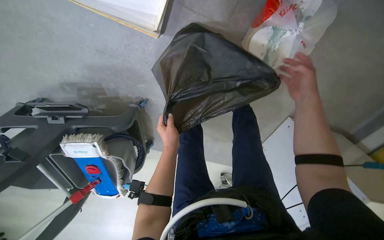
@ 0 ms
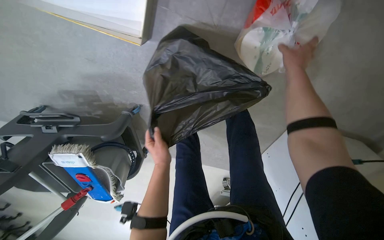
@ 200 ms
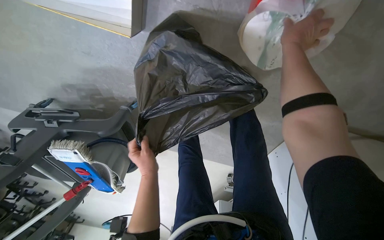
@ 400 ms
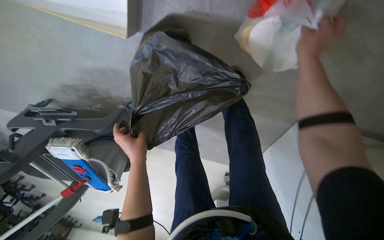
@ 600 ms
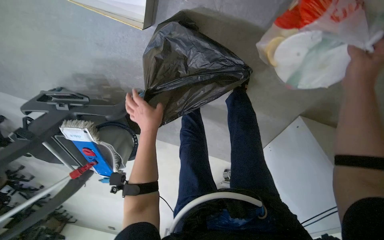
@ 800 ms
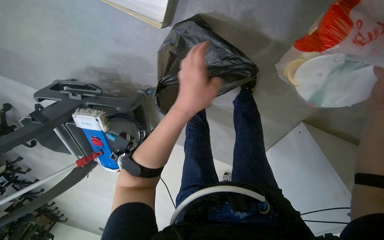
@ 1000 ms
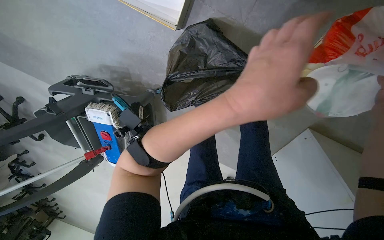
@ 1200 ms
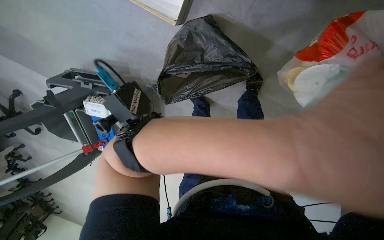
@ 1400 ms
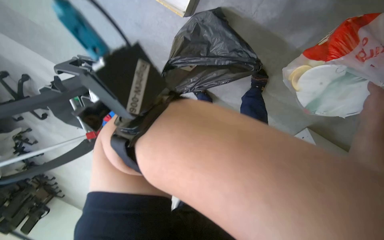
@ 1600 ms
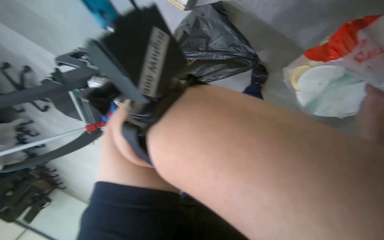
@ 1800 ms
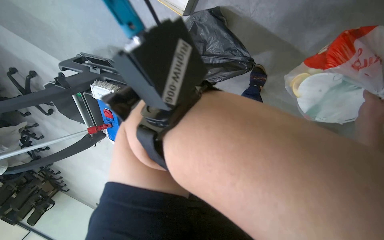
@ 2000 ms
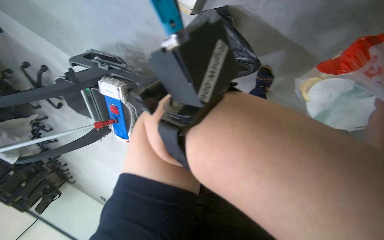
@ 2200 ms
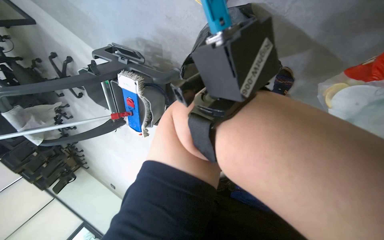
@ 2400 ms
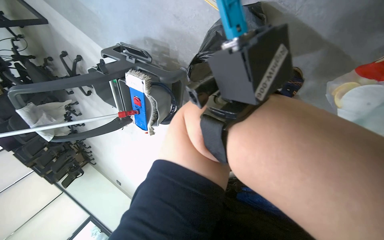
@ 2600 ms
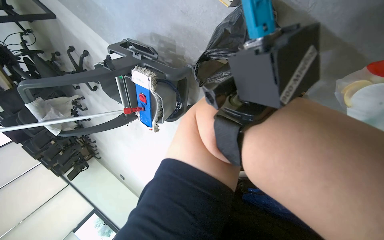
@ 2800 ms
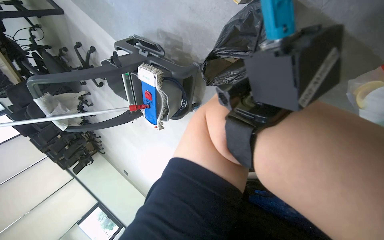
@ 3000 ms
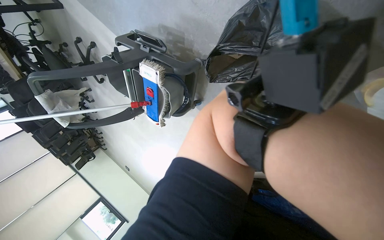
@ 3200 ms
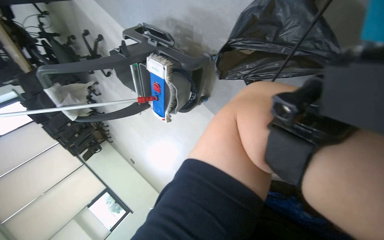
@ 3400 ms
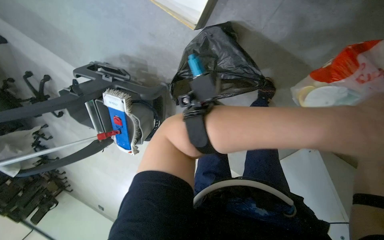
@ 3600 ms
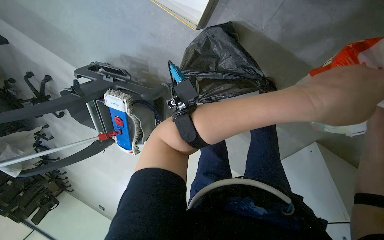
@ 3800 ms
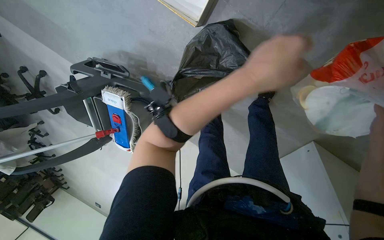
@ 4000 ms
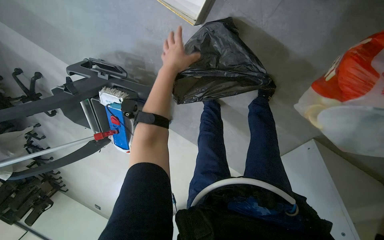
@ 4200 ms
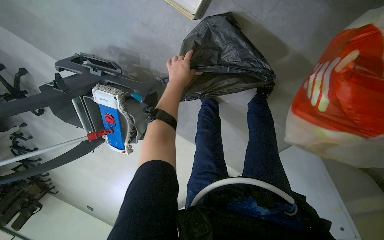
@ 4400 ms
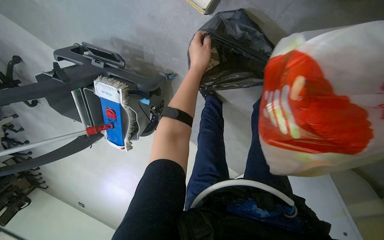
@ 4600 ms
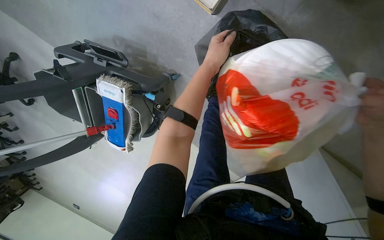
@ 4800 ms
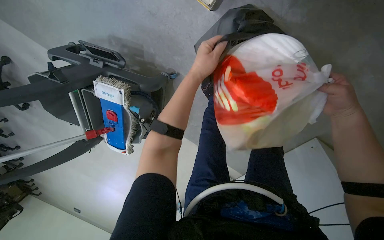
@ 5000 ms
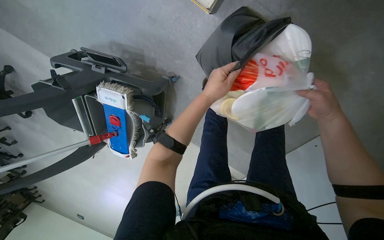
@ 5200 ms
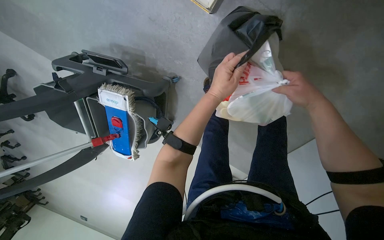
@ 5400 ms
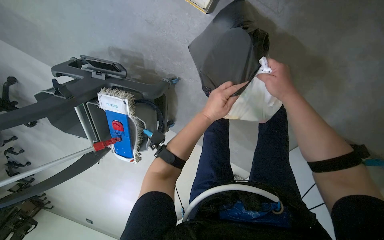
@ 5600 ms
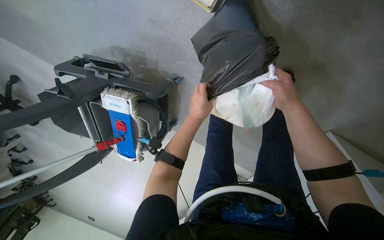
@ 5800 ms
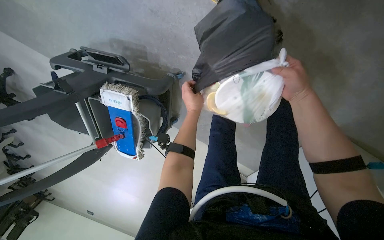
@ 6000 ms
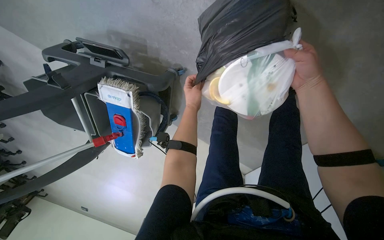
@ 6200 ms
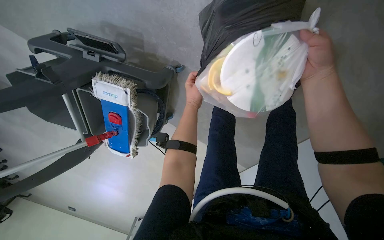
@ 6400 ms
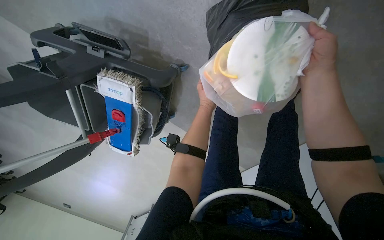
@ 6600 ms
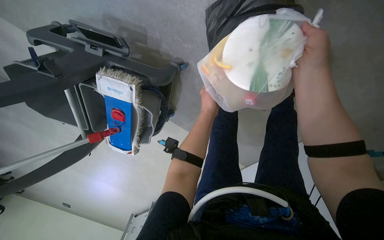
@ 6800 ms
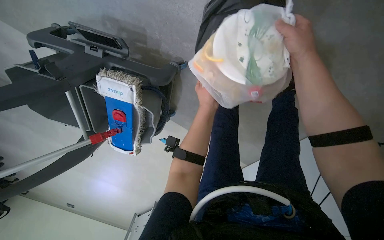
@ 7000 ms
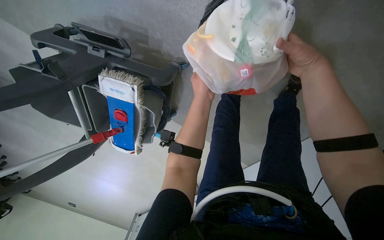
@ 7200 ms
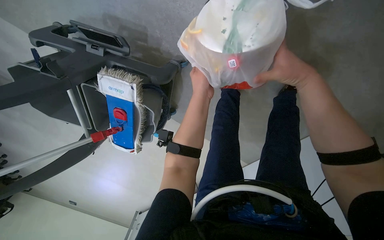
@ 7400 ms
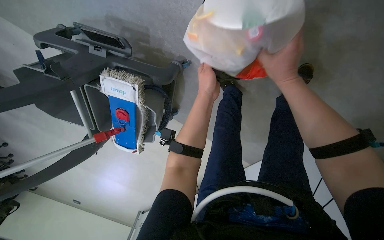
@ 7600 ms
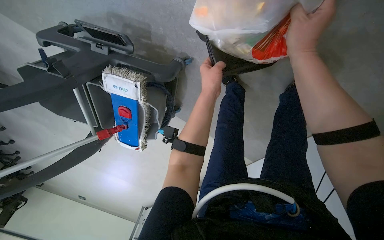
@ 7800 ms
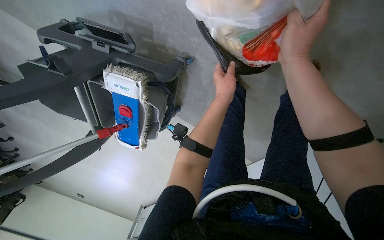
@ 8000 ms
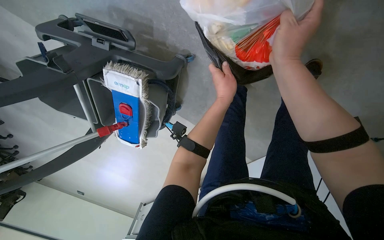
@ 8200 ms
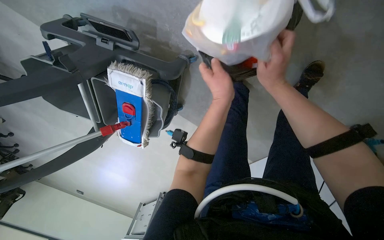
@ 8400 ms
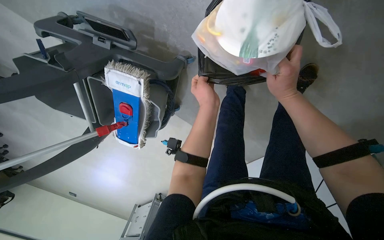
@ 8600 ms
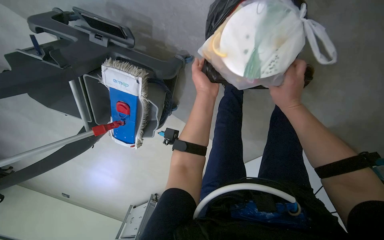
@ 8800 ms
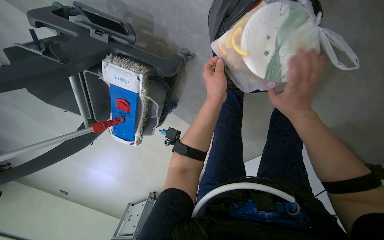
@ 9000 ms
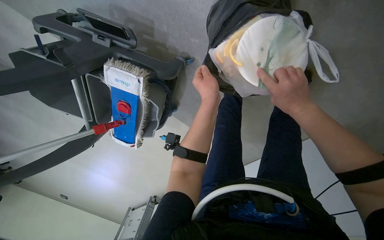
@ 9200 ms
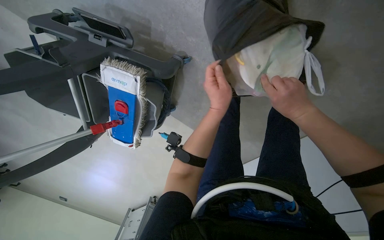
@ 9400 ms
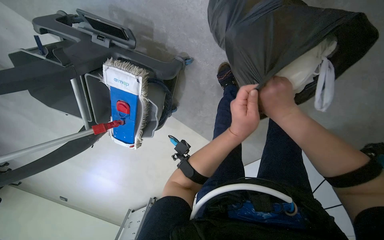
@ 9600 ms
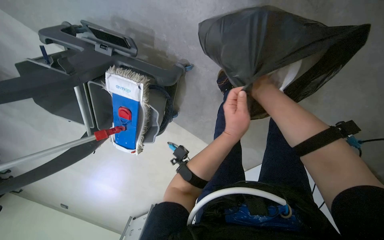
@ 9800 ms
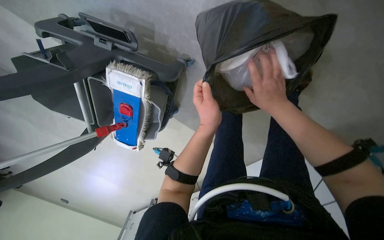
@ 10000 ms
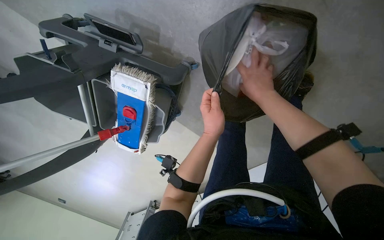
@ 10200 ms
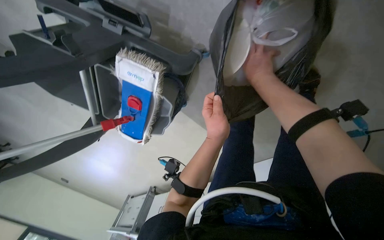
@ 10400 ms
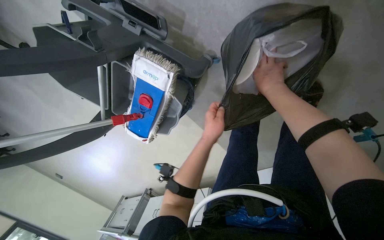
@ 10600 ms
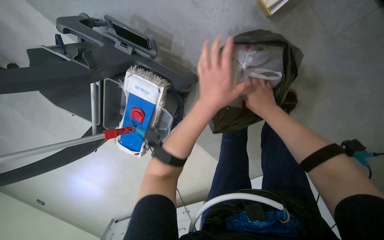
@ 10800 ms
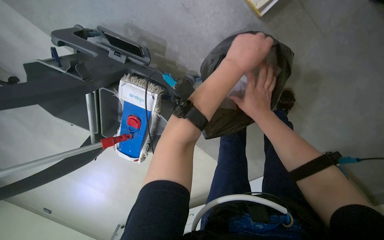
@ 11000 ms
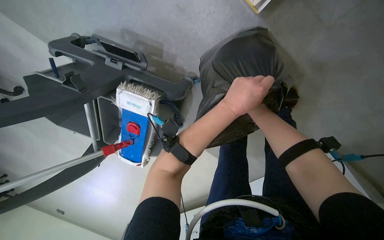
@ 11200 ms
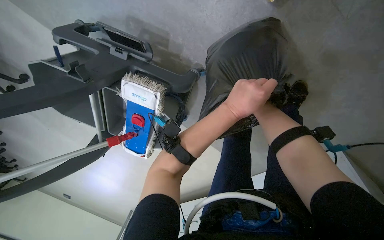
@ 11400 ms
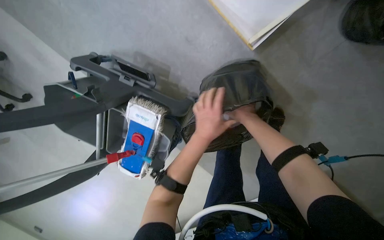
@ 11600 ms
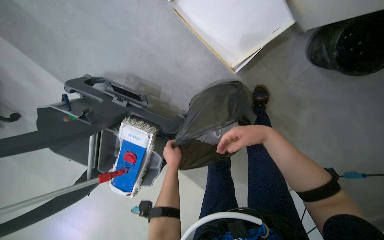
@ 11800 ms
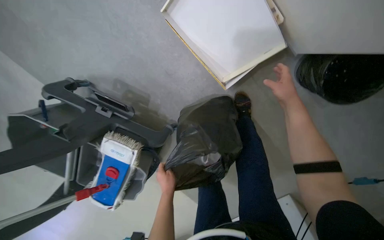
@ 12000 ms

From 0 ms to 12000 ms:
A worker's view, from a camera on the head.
Job: managing trash.
The whole recording: Collecting trash from floor and bins. The worker collects trash from a small bin and items from the floor, placing them into a large trash bag.
From 0 ms to 1600 ms: The wearer's head swings approximately 20 degrees to the left.
From 1600 ms to 3000 ms: The head rotates approximately 20 degrees to the left.
From 3000 ms to 4400 ms: The wearer looks roughly 15 degrees further to the right.
From 4400 ms to 6000 ms: The left hand shifts roughly 20 cm farther from the camera and down the picture.
From 6000 ms to 7600 ms: The right hand goes about 15 cm to the left.
From 7600 ms to 9000 ms: The right hand is displaced down the picture by some 10 cm.
From 9000 ms to 10400 ms: The left hand shifts about 10 cm down the picture. Meanwhile the right hand moves up and down the picture over approximately 10 cm, changing direction 2 times.
From 10400 ms to 12000 ms: The view tilts some 20 degrees upward.

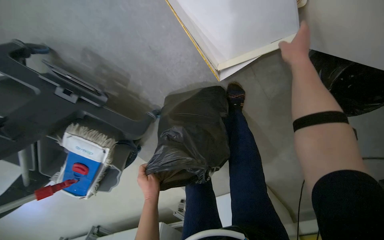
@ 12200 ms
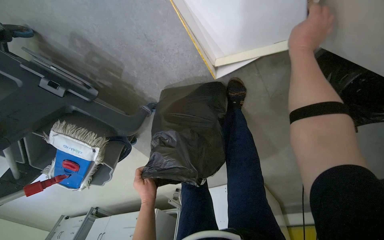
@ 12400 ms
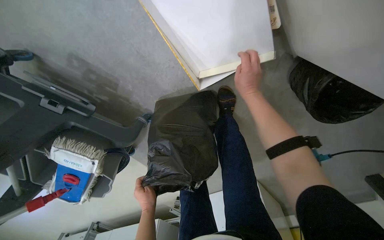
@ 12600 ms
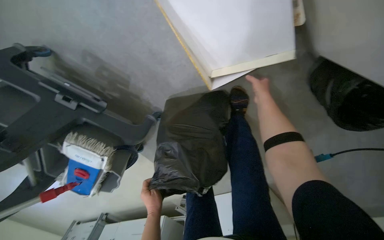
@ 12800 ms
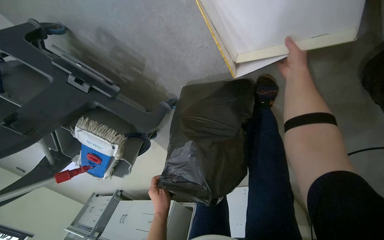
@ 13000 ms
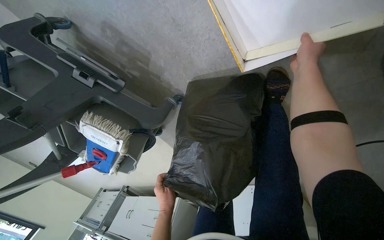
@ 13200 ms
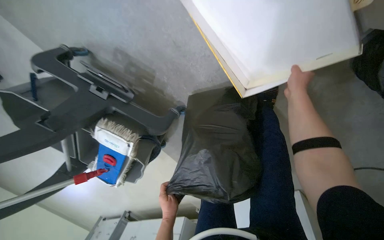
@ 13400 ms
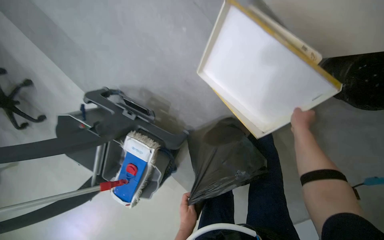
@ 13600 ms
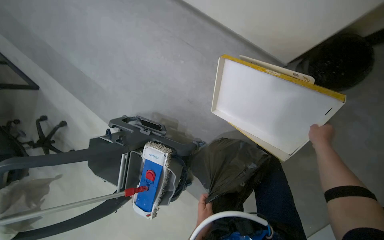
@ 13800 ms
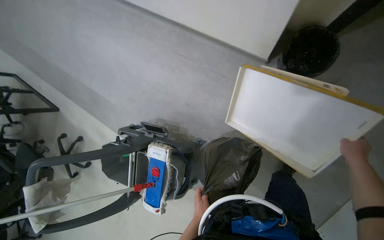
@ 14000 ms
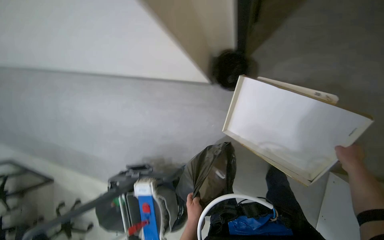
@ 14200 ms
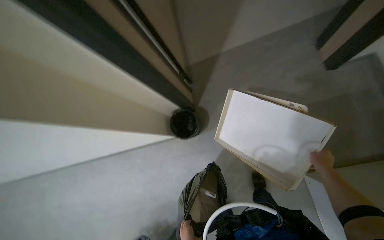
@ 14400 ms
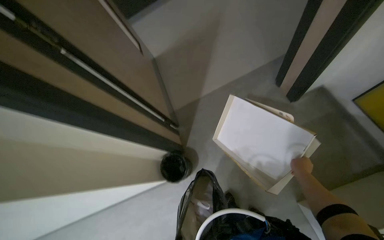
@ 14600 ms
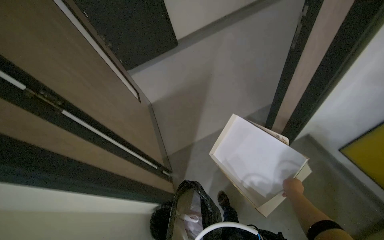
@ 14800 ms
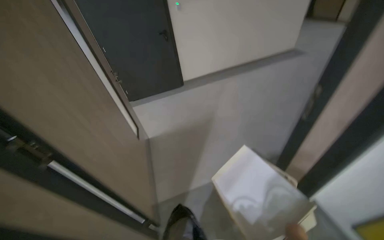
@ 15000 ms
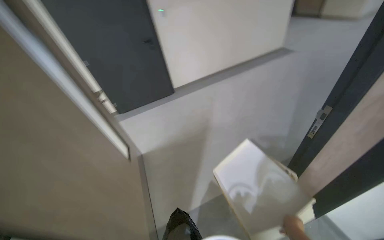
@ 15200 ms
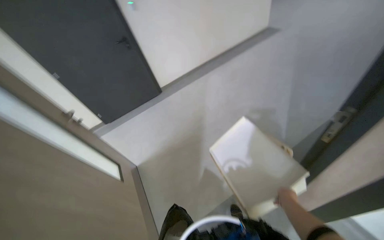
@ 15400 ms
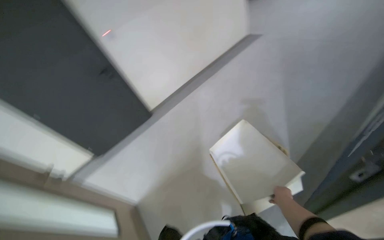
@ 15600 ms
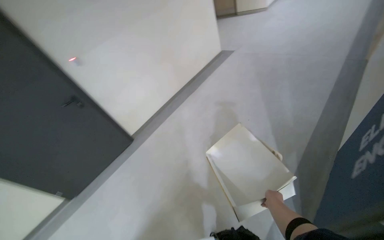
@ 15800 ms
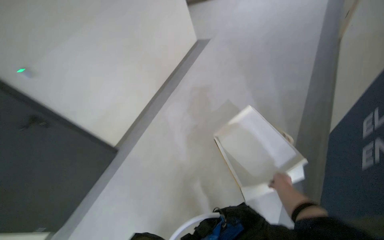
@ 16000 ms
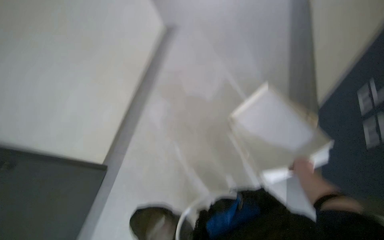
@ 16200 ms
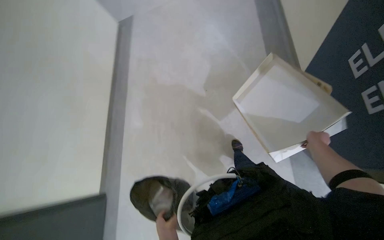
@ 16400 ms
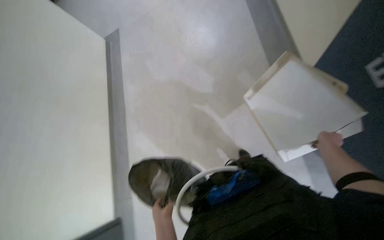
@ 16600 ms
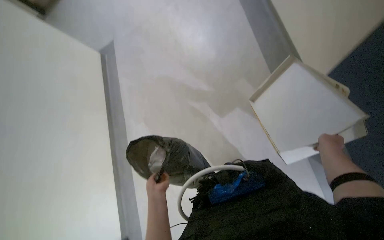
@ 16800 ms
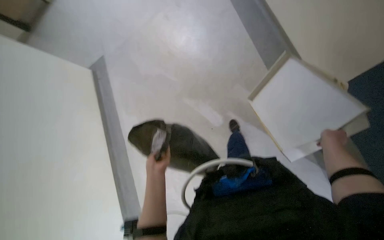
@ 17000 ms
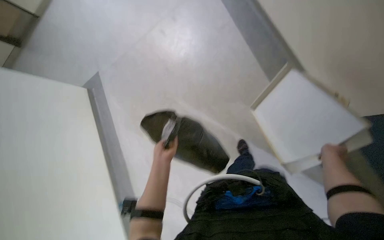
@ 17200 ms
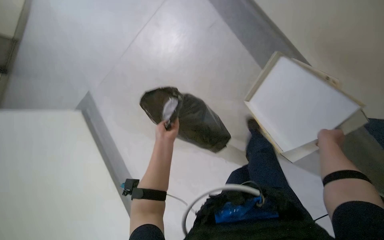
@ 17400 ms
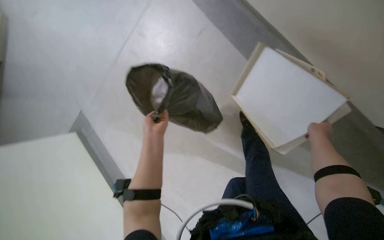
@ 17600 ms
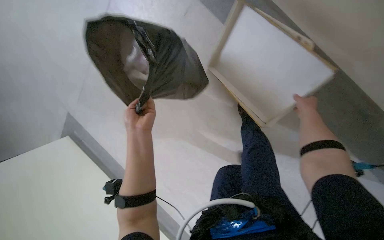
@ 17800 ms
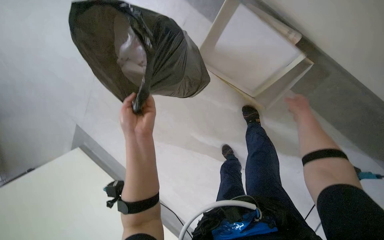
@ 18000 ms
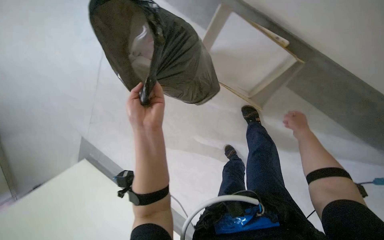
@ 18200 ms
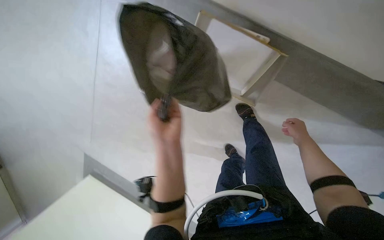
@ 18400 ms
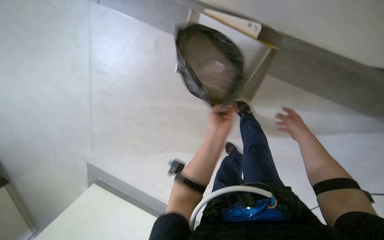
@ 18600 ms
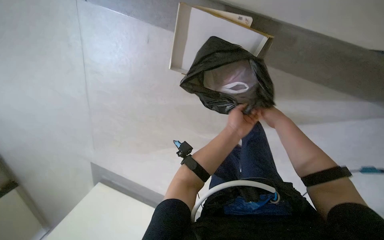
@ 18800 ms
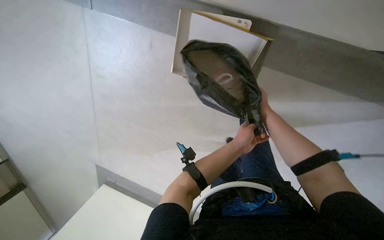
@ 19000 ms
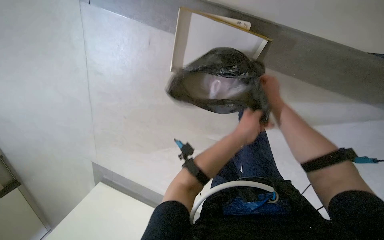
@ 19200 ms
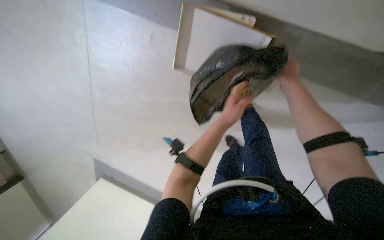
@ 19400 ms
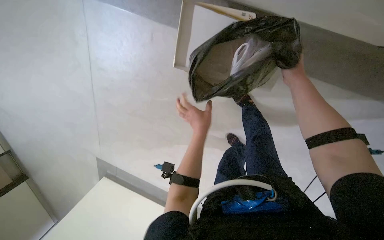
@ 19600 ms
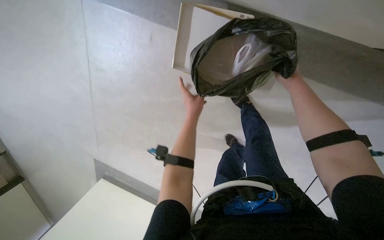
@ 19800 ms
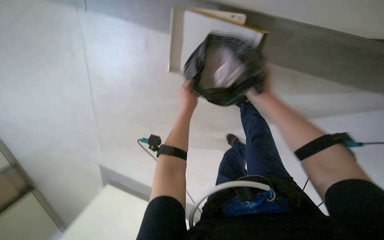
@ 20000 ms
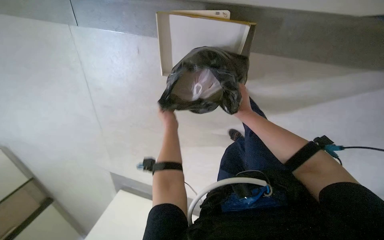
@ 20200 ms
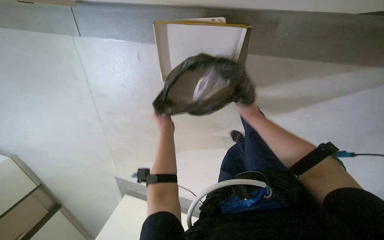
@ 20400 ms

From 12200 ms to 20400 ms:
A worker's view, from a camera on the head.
Job: managing trash.
The whole recording: Collecting trash from floor and bins. The worker collects trash from a small bin and items from the floor, placing them into a large trash bag.
From 12200 ms to 13800 ms: The view swings some 15 degrees to the left. The view tilts approximately 30 degrees upward.
From 13800 ms to 15400 ms: The camera travels some 50 cm. The view tips upward by approximately 30 degrees. The scene turns roughly 45 degrees counterclockwise in the picture.
From 15400 ms to 17200 ms: The right hand moves up the picture, about 20 cm.
From 17200 ms to 18800 ms: The wearer looks about 15 degrees further downward. The right hand goes approximately 10 cm to the left. The left hand moves to the right, roughly 25 cm.
From 18800 ms to 20400 ms: The left hand heads to the left, covering approximately 20 cm. The right hand shifts approximately 10 cm farther from the camera, and reaches approximately 15 cm up the picture, then returns.
